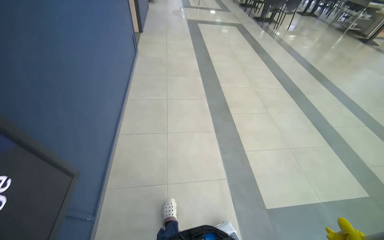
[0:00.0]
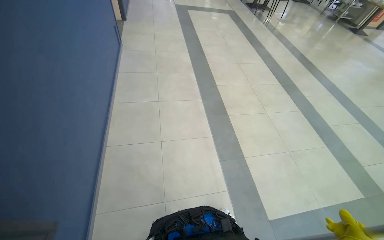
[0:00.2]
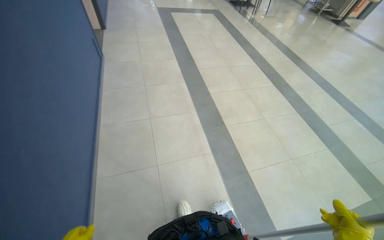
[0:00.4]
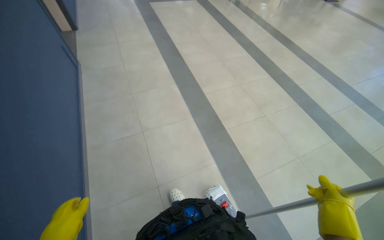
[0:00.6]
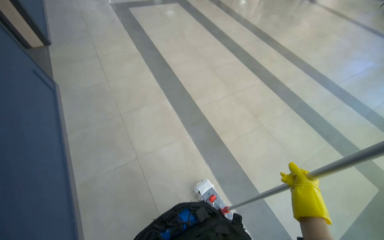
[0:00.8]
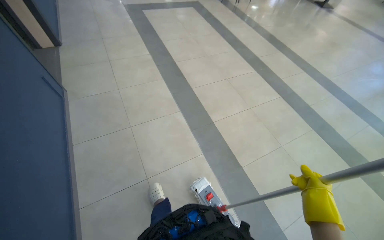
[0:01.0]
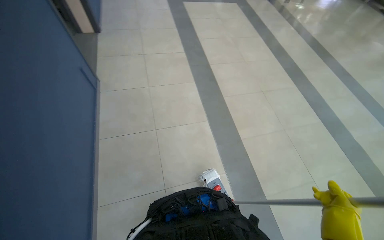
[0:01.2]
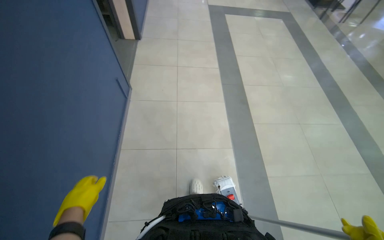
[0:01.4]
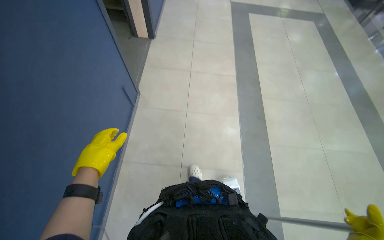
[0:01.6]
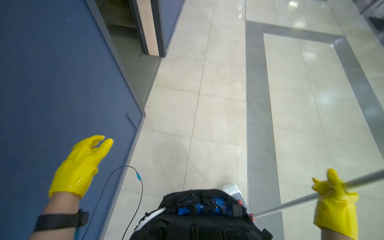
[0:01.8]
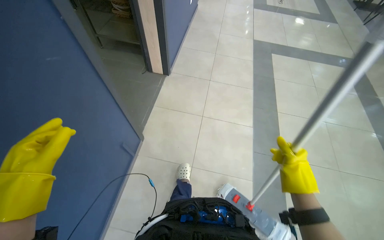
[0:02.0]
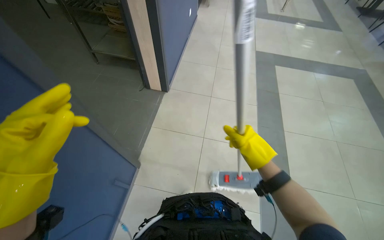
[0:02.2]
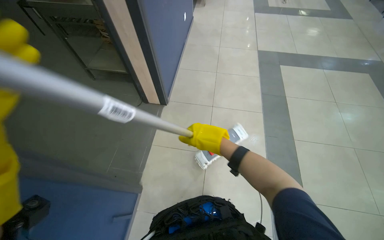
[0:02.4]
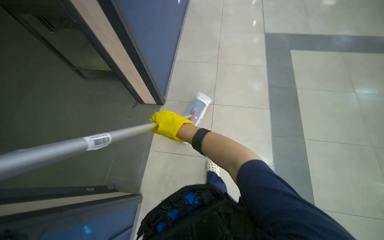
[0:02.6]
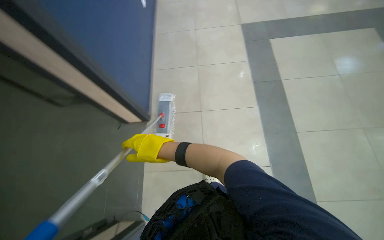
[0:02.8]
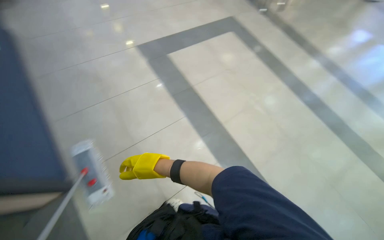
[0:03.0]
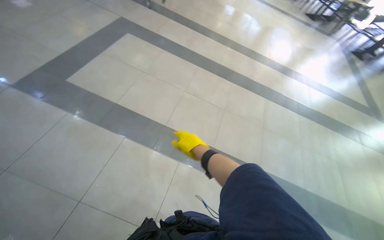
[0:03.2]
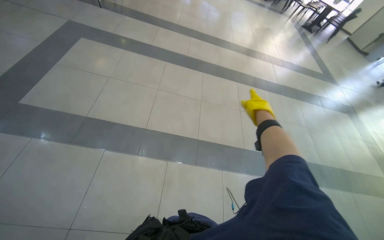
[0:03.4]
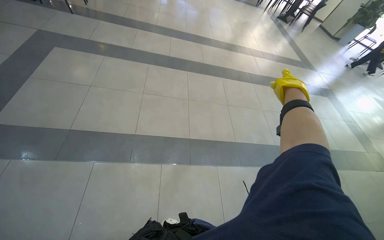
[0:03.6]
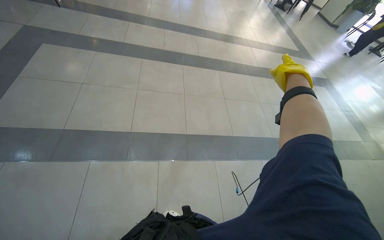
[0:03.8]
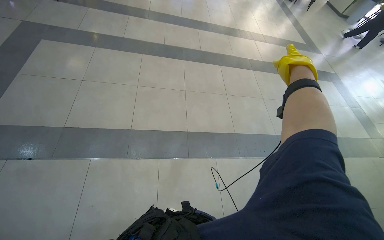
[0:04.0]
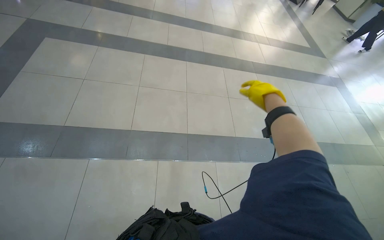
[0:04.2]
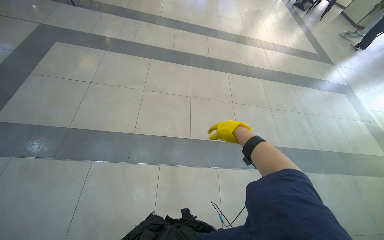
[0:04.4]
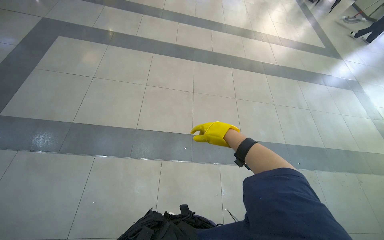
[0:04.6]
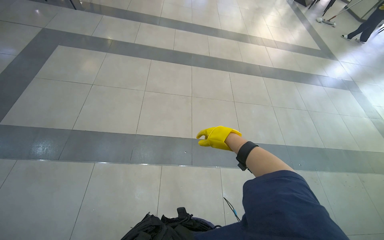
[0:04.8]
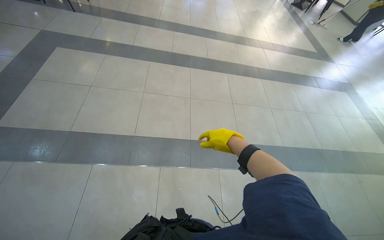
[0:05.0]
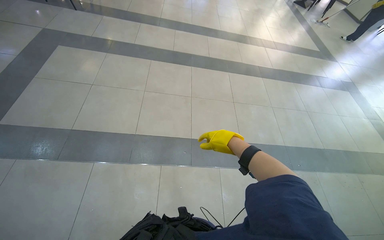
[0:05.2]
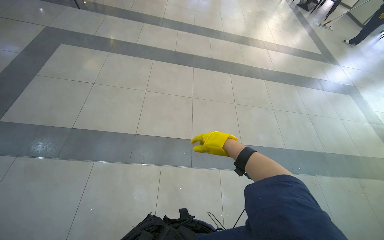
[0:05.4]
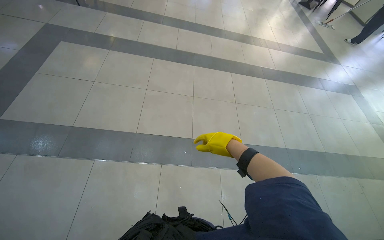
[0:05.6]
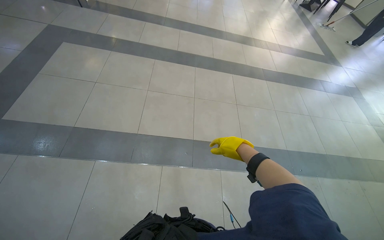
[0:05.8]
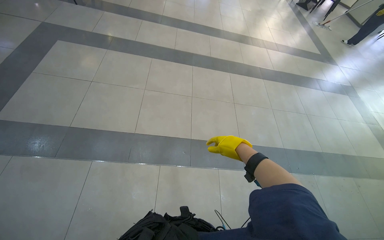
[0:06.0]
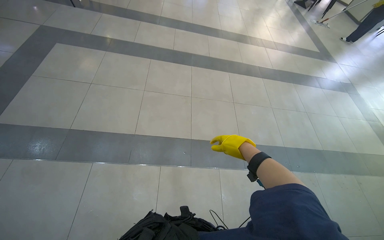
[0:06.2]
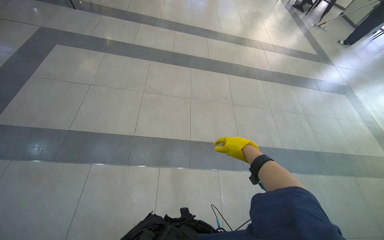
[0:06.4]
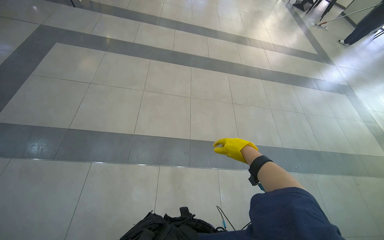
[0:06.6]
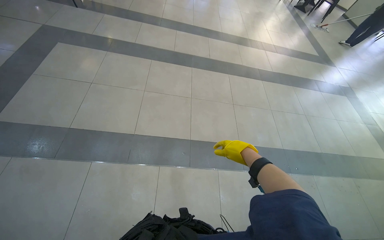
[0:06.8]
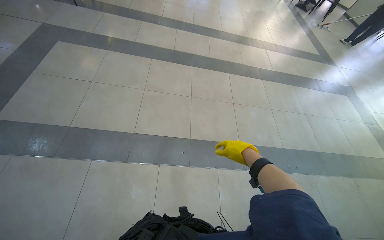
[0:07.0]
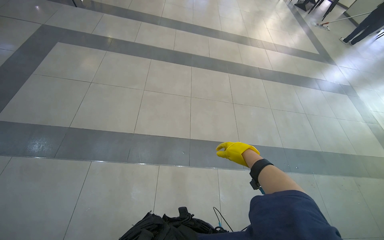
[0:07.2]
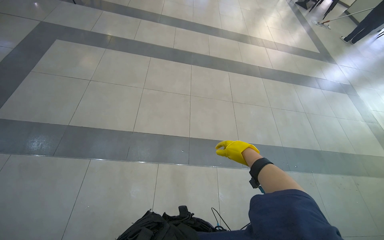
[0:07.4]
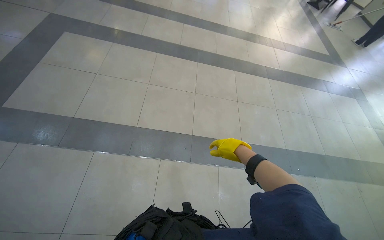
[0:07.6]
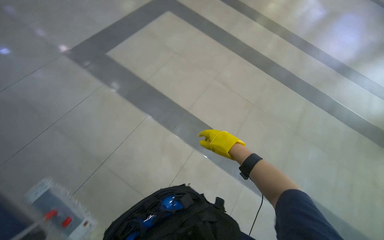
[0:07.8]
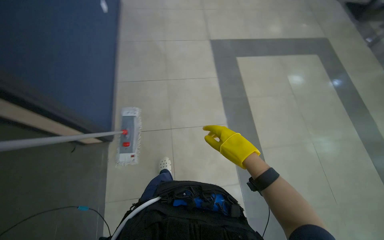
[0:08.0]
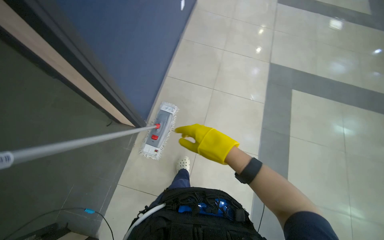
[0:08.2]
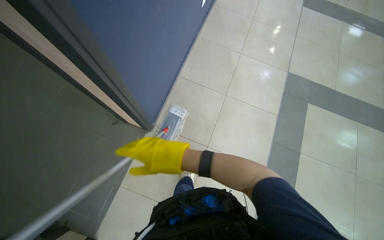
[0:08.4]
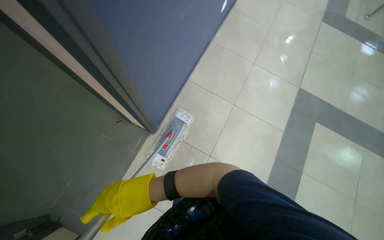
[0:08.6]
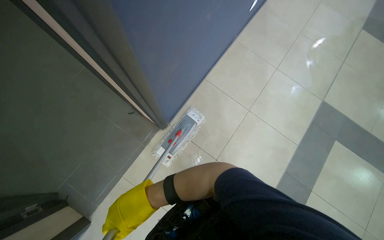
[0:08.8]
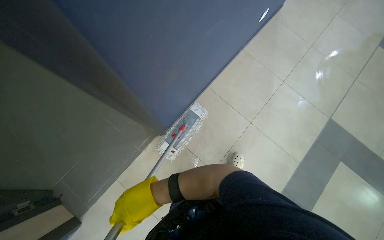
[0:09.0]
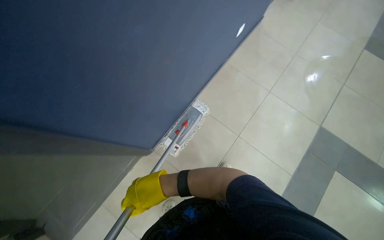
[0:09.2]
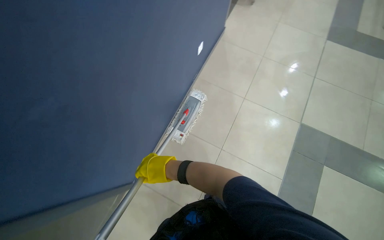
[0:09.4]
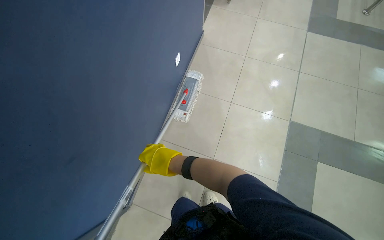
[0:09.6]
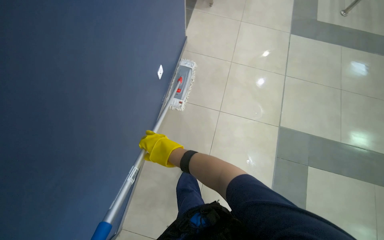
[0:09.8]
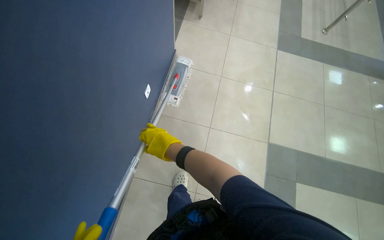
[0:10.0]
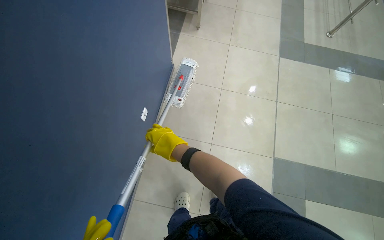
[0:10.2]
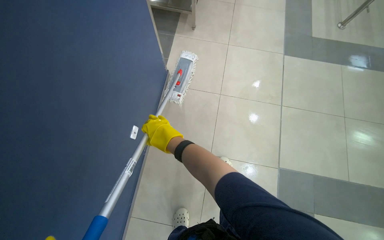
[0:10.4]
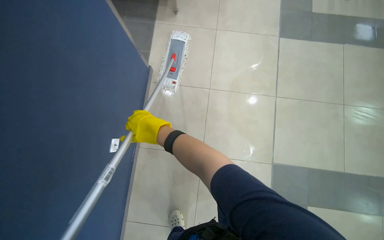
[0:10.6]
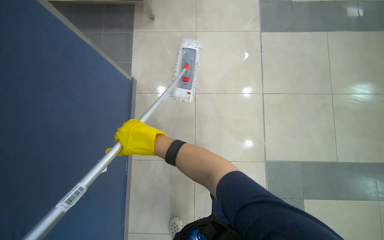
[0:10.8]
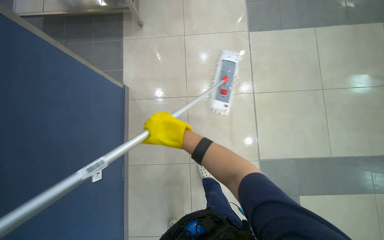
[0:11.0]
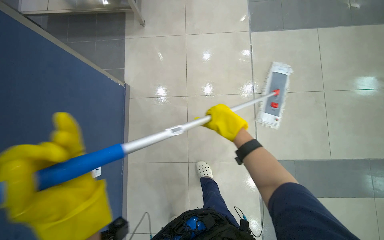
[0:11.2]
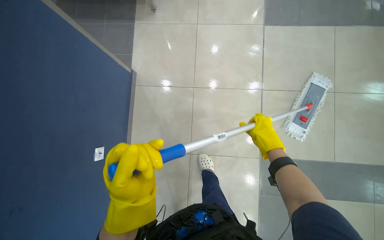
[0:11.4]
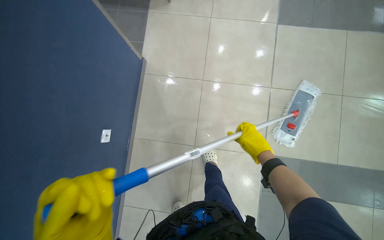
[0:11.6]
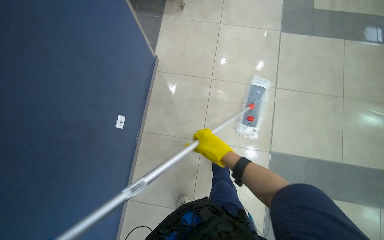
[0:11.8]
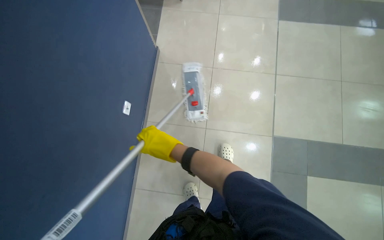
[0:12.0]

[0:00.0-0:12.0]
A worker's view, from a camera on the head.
Job: mopping floor.
The whole recording: Mopping floor. The worker mops the floor, including inside the elevator, and rinses the mop head in the bucket.
0.0 to 1.6 s: The camera is carried about 2 m. The view tips downward by some 15 degrees.
1.6 to 3.0 s: The wearer moves some 1.5 m. The head rotates approximately 35 degrees to the right.
7.6 to 9.0 s: The wearer moves roughly 50 cm. The head turns to the left by approximately 125 degrees.
9.0 to 10.4 s: The wearer moves about 1 m.
10.4 to 12.0 s: The right hand moves about 50 cm to the right and comes back.

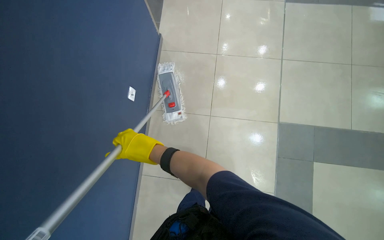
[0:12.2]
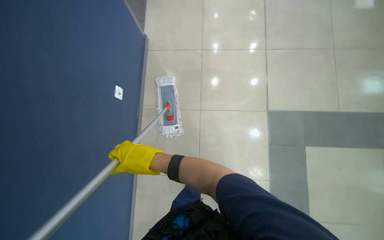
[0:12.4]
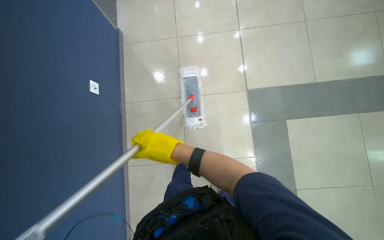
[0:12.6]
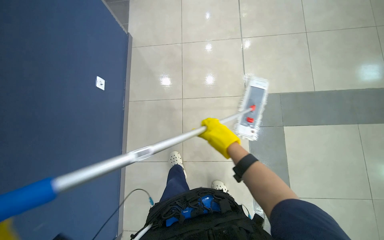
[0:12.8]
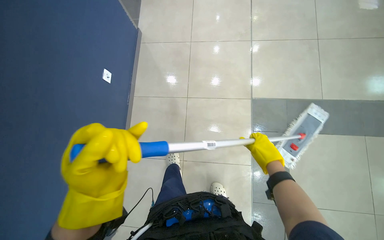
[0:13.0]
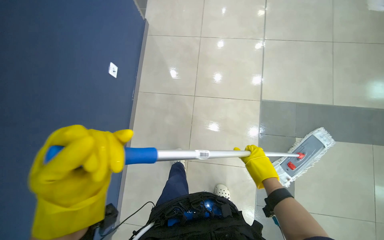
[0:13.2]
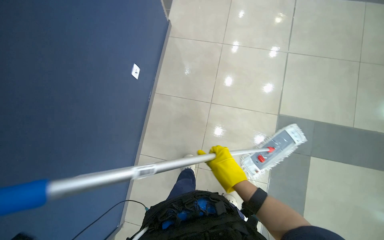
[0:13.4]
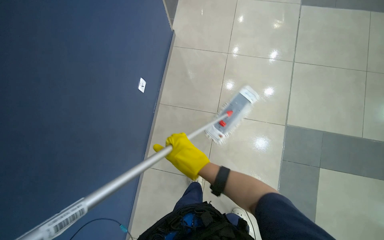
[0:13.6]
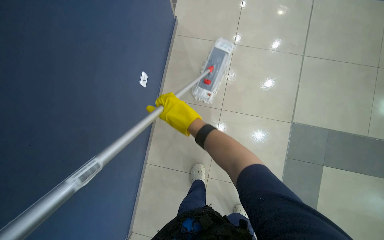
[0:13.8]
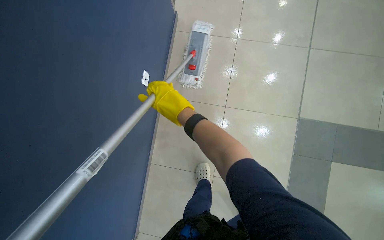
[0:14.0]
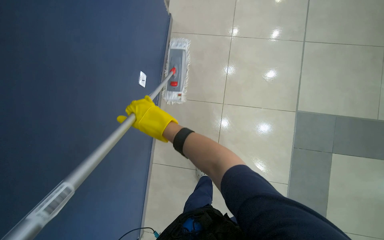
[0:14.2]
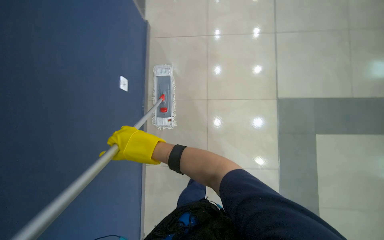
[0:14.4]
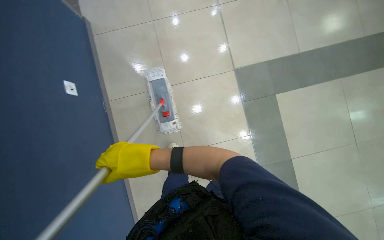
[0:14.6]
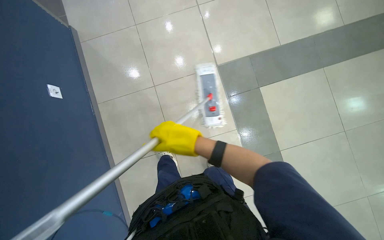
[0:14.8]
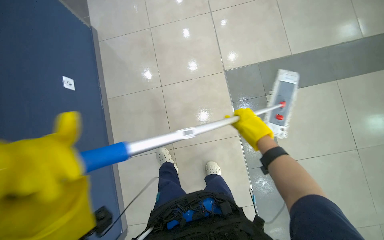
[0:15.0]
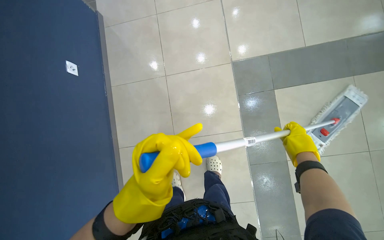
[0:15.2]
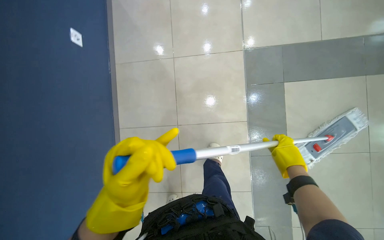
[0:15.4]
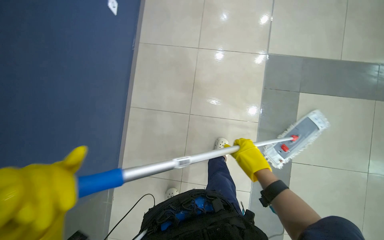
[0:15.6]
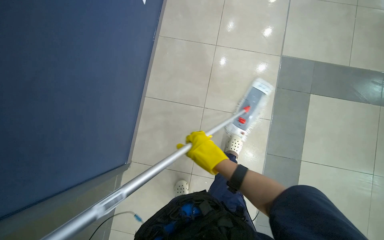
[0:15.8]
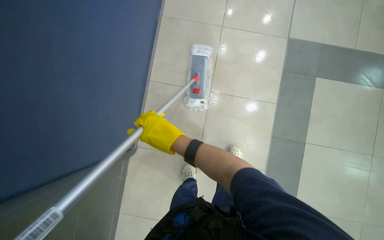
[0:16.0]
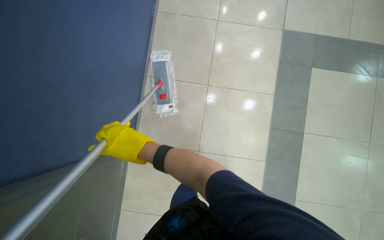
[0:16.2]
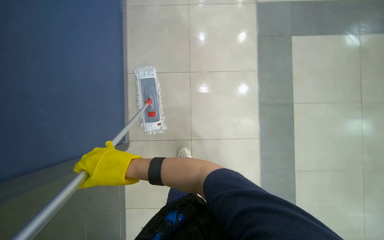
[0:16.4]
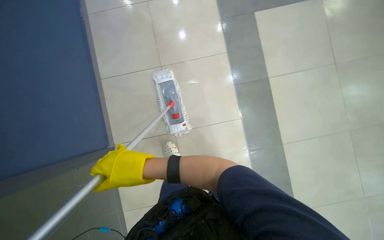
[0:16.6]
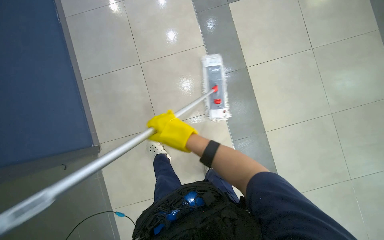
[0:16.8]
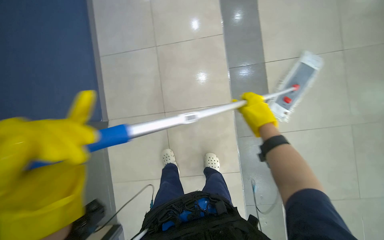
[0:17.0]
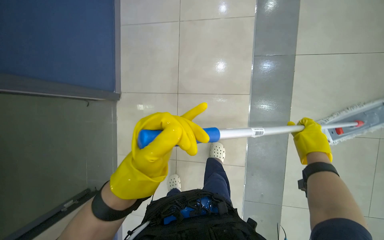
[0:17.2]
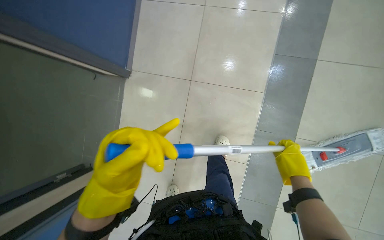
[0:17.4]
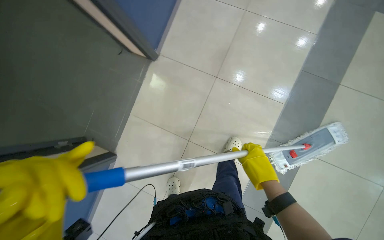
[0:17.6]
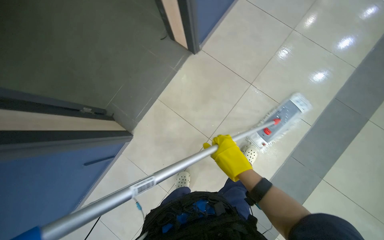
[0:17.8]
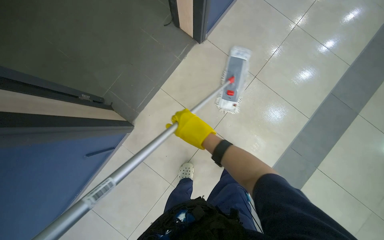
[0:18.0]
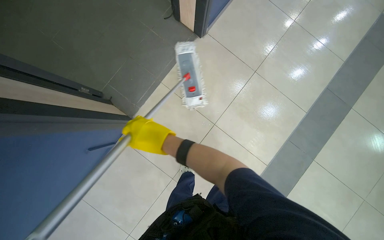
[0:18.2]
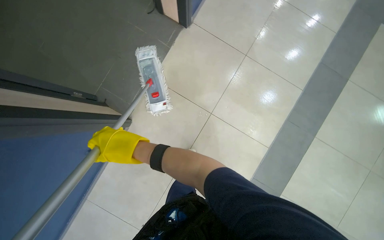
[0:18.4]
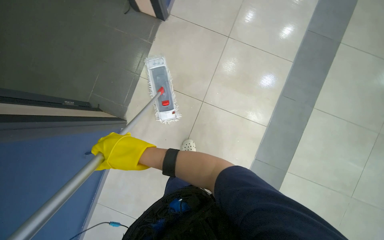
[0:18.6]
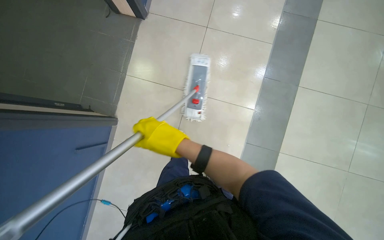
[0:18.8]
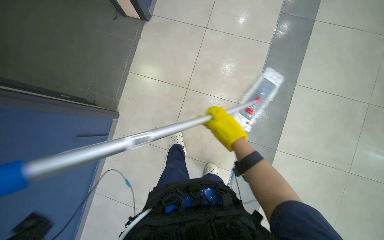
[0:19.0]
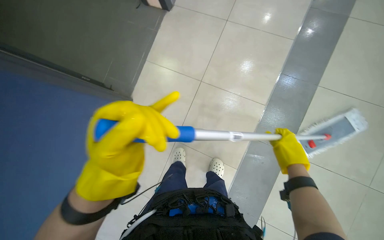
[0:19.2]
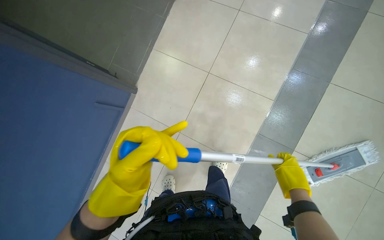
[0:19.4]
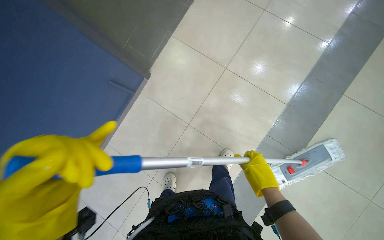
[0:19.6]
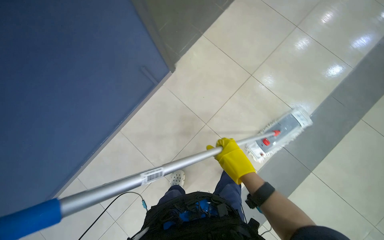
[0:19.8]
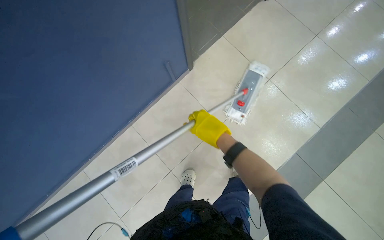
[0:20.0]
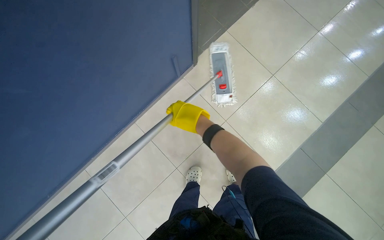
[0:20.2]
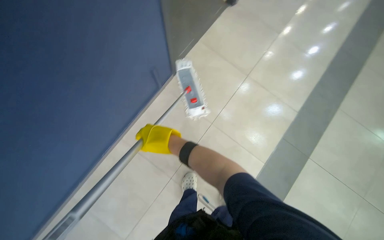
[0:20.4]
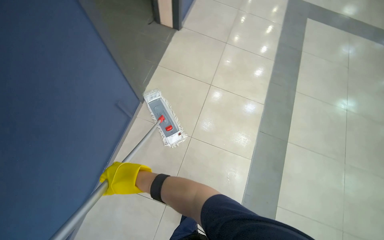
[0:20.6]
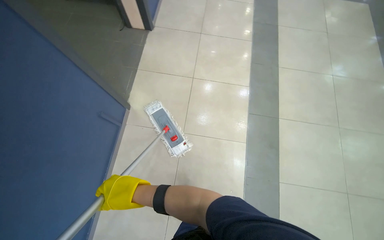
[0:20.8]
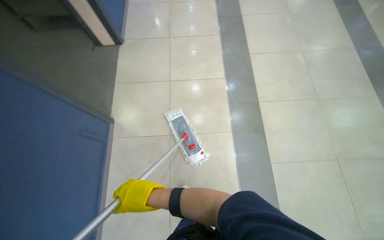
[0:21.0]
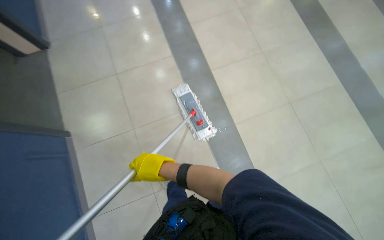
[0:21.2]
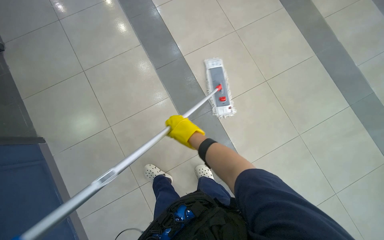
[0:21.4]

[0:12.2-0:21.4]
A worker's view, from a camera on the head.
Job: mopping floor.
The whole recording: Mopping floor. The worker mops the floor, including inside the elevator, and rinses the mop head in the bucket.
12.2 to 13.8 s: The right hand travels up the picture by approximately 10 cm, and travels to the right and back again, roughly 50 cm each way.
13.8 to 15.2 s: The wearer moves to the right, approximately 40 cm.
15.2 to 16.8 s: The wearer's head swings roughly 20 degrees to the right.
18.4 to 19.8 s: The right hand shifts approximately 50 cm to the right and down the picture.
19.8 to 21.4 s: The wearer looks about 50 degrees further to the right.
